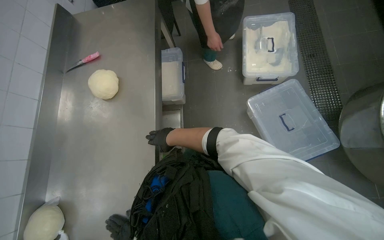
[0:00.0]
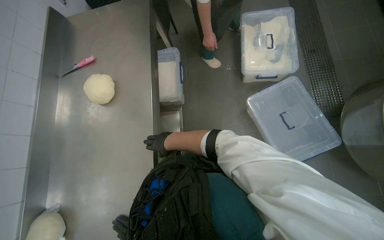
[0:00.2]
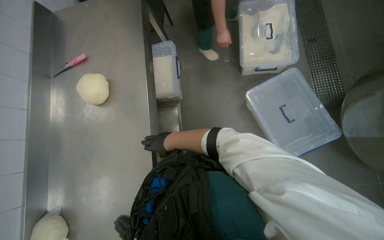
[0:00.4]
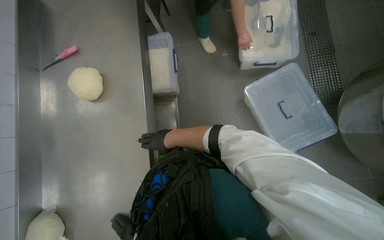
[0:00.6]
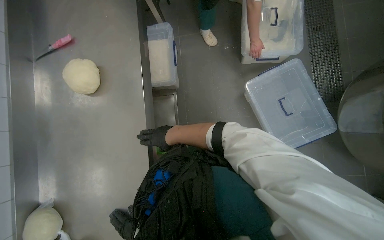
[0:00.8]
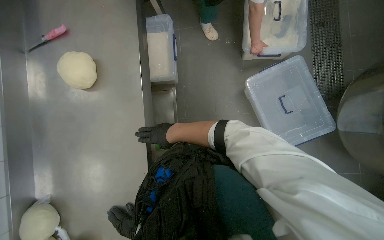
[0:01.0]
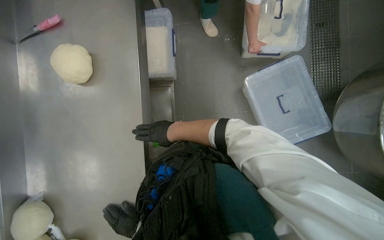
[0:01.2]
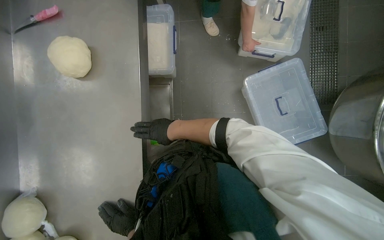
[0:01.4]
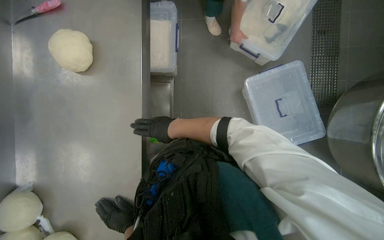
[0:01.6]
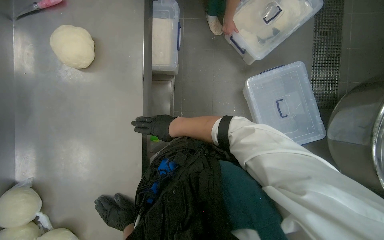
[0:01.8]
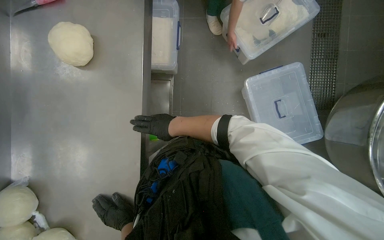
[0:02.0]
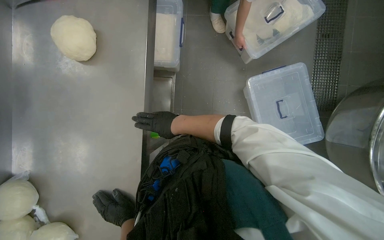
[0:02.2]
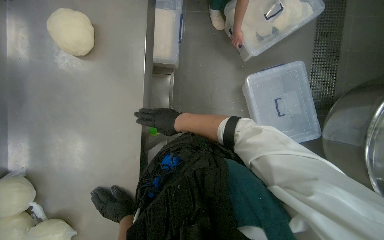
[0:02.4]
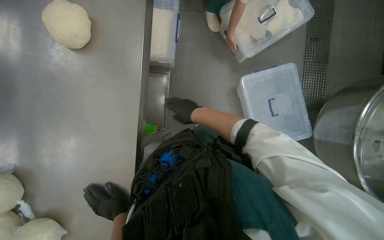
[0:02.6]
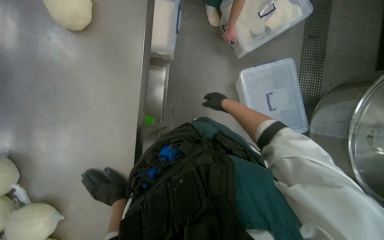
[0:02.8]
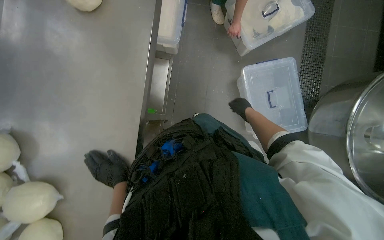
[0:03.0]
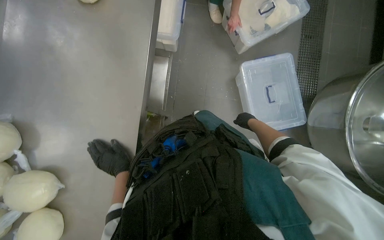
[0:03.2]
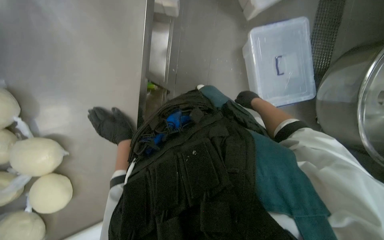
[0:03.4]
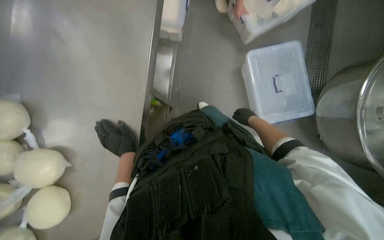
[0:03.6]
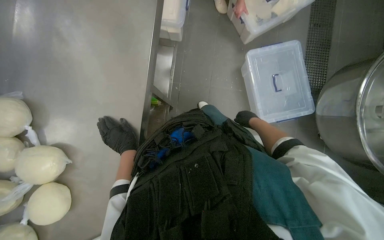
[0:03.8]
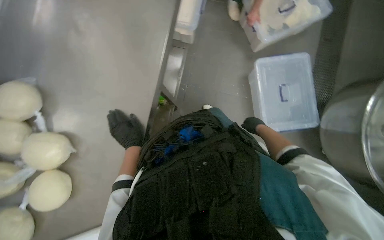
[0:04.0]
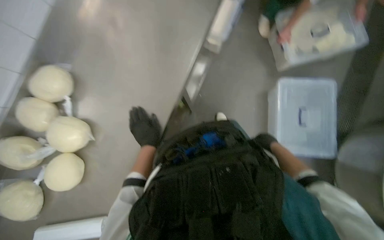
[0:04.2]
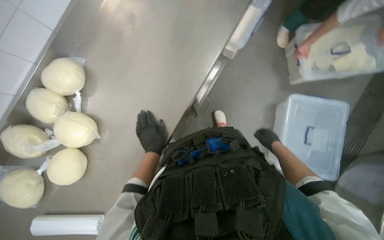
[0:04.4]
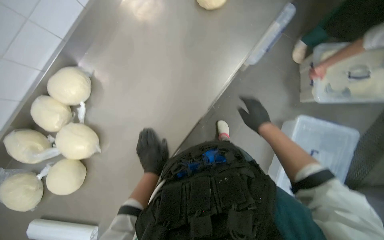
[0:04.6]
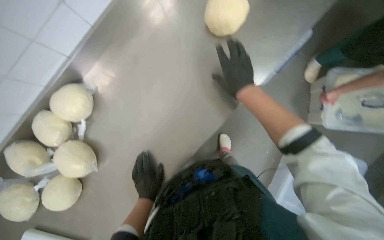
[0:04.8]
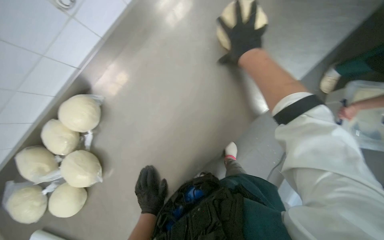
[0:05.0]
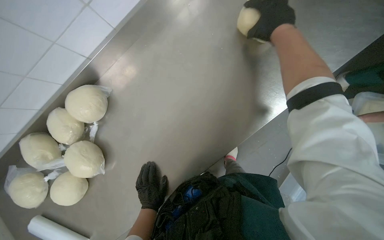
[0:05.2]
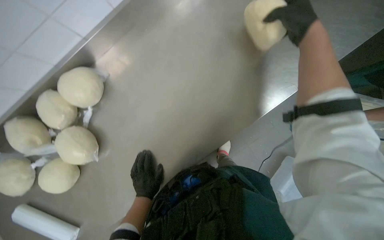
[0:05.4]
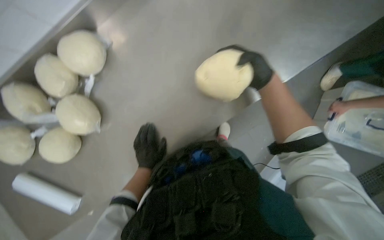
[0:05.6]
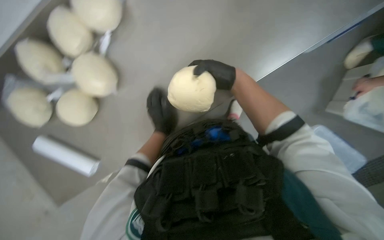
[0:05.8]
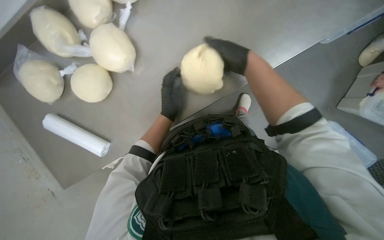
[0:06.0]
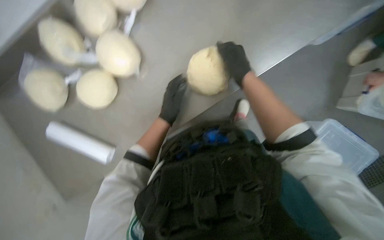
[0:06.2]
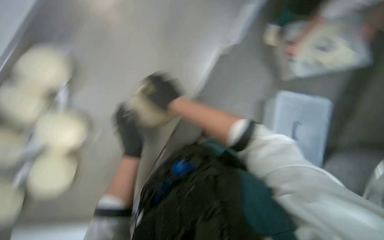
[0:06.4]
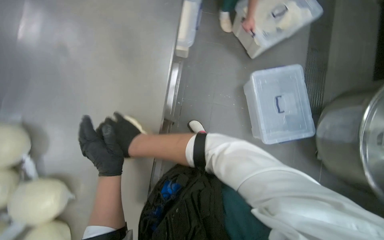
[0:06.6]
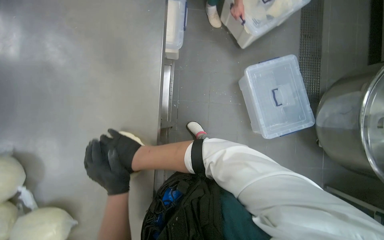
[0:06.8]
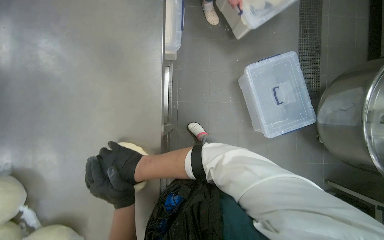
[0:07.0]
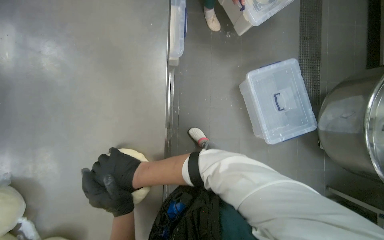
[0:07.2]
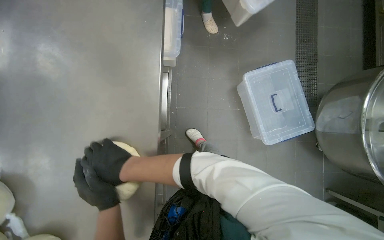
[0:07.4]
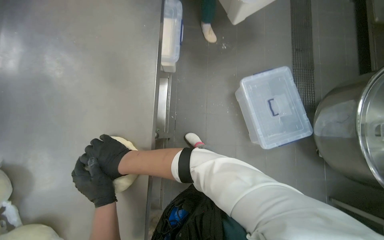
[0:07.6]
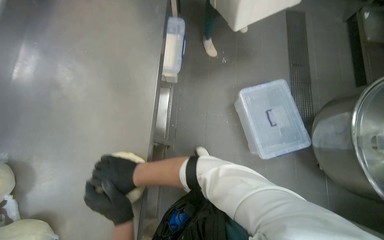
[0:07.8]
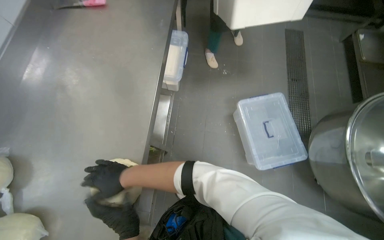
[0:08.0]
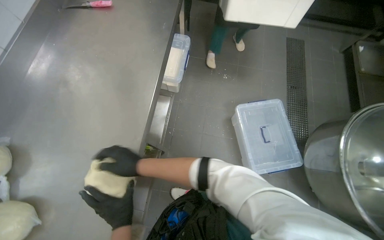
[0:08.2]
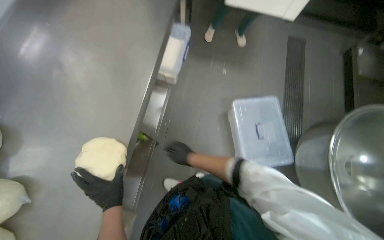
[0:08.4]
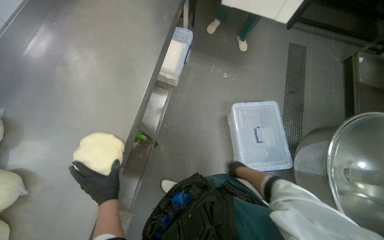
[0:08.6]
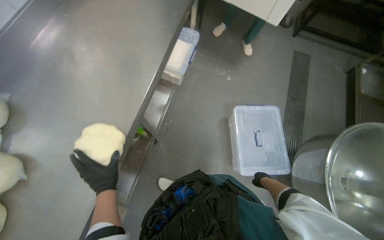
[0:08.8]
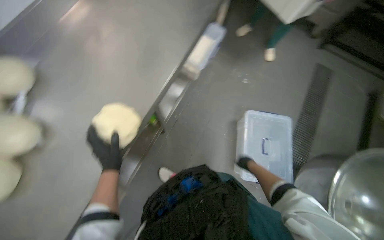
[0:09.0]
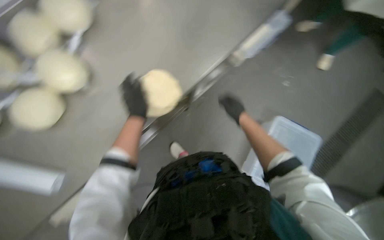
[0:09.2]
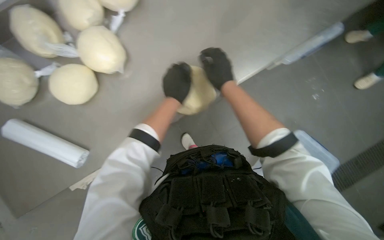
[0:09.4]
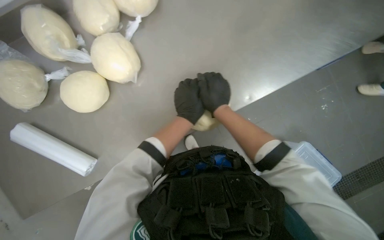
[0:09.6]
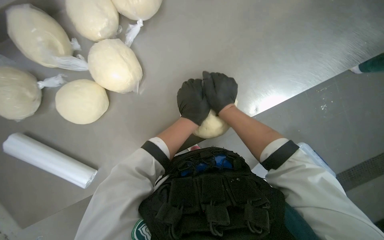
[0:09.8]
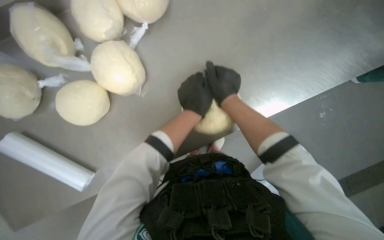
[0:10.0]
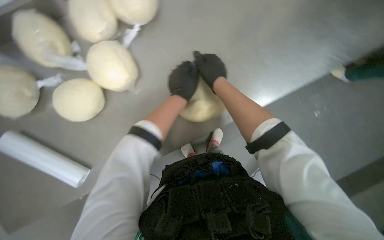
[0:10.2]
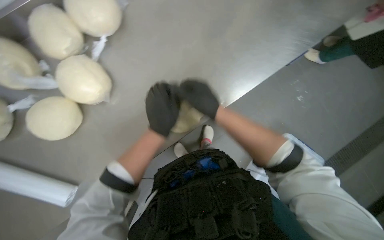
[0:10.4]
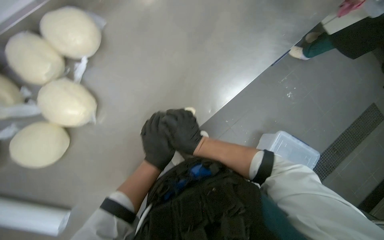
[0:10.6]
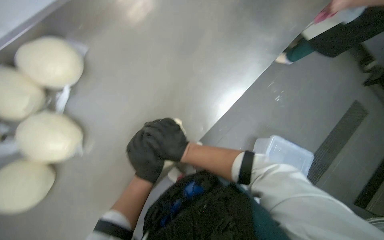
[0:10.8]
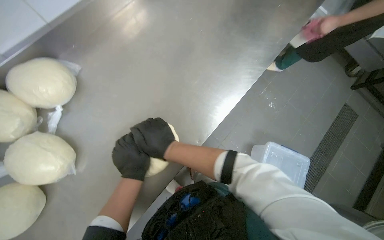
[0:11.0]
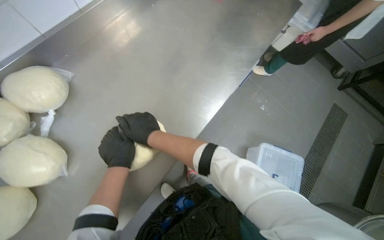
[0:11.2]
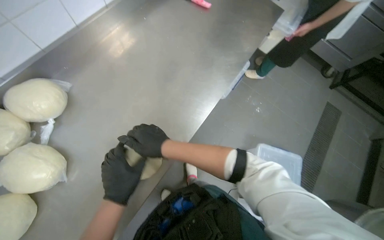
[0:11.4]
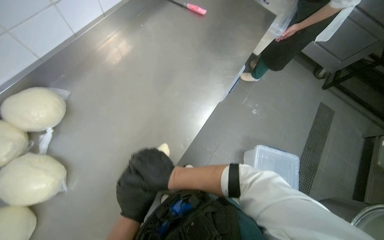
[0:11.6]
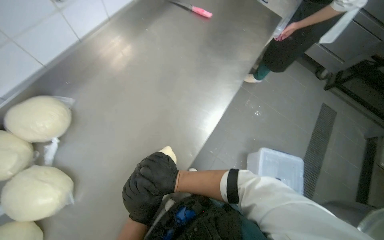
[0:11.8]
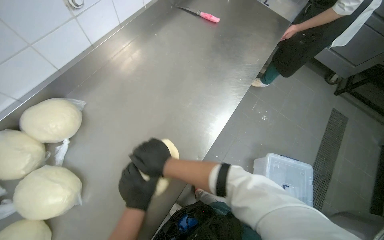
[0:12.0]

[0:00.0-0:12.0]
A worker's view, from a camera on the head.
Job: preparing food.
The whole recording: Shaping dough on counter. The worker shapes a ball of dough on the metal counter.
0:00.0 to 0:01.6: The view tips downward by roughly 15 degrees.
0:01.6 to 0:03.0: The right hand shifts roughly 35 cm to the right and farther from the camera.
0:03.0 to 0:04.4: The right hand heads down the picture, covering some 10 cm.
0:04.4 to 0:06.0: The view tips downward by approximately 20 degrees. The scene rotates clockwise by about 30 degrees. The right hand shifts about 50 cm up the picture and to the left.
0:06.0 to 0:07.6: The right hand travels down the picture and to the left by approximately 30 cm.
0:07.6 to 0:09.0: The right hand heads to the right and farther from the camera, covering some 60 cm.
0:09.0 to 0:10.4: The head rotates about 30 degrees to the left.
0:10.4 to 0:12.0: The wearer looks roughly 20 degrees further upward. Everything in view rotates some 25 degrees counterclockwise.

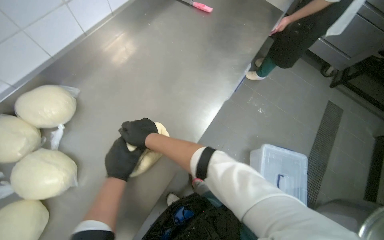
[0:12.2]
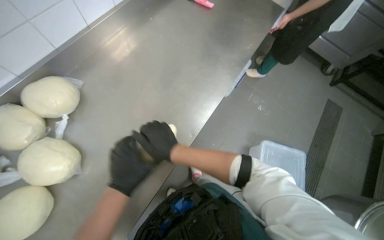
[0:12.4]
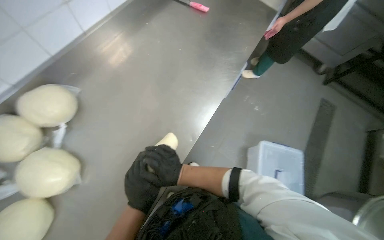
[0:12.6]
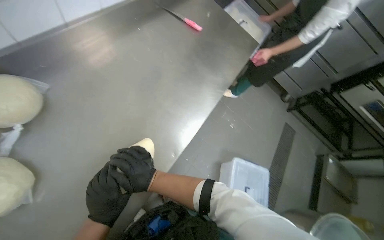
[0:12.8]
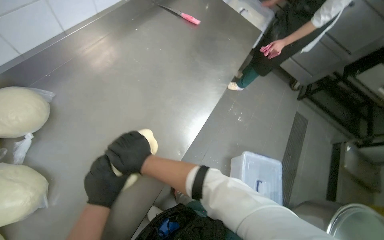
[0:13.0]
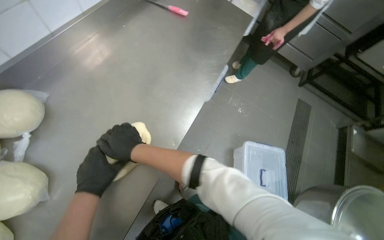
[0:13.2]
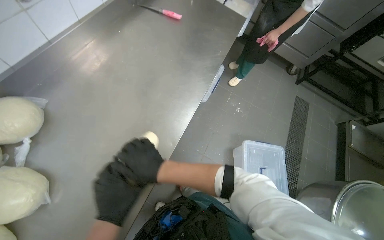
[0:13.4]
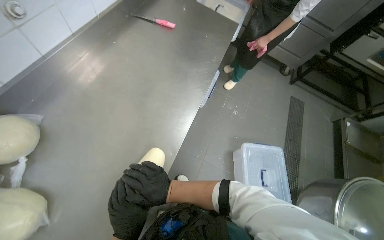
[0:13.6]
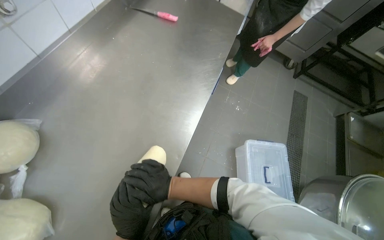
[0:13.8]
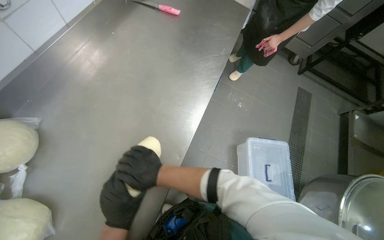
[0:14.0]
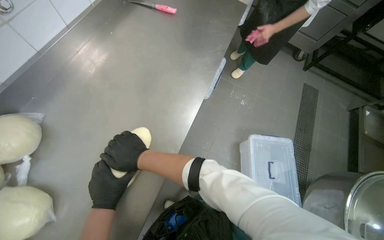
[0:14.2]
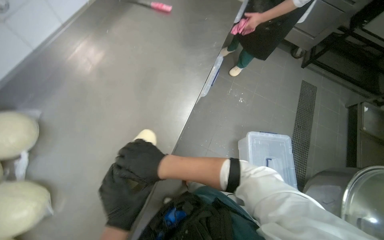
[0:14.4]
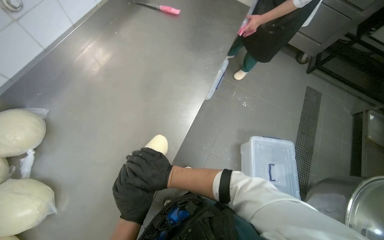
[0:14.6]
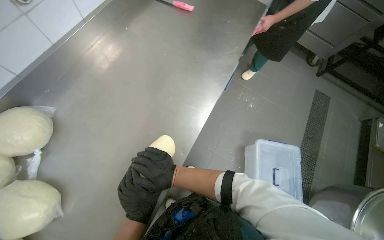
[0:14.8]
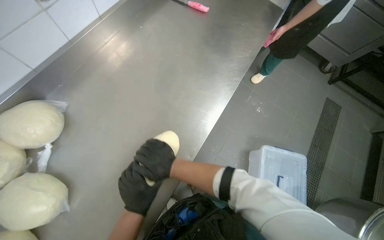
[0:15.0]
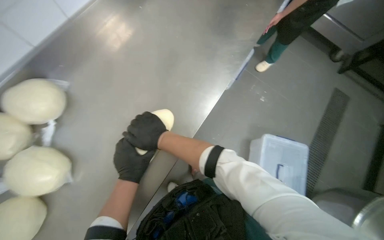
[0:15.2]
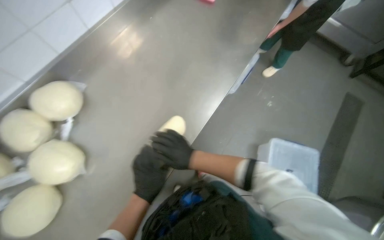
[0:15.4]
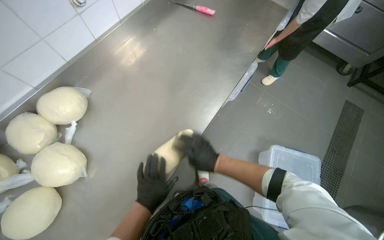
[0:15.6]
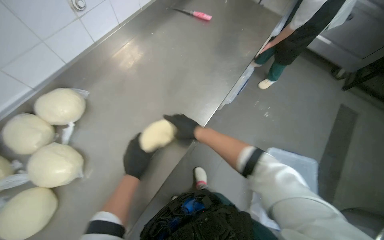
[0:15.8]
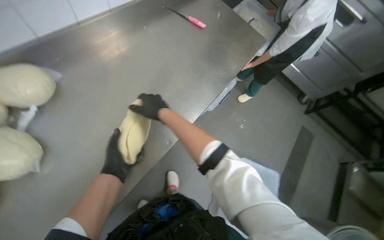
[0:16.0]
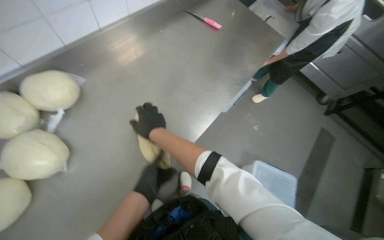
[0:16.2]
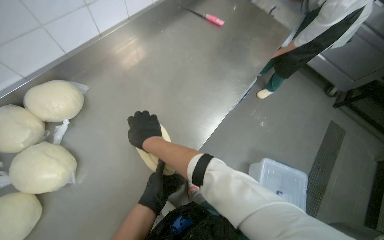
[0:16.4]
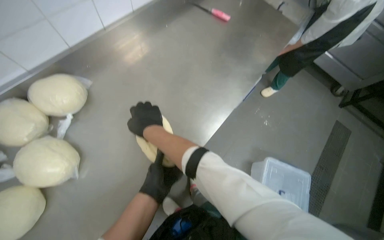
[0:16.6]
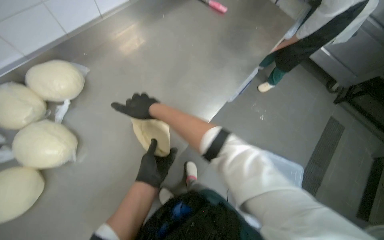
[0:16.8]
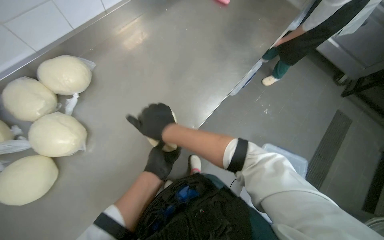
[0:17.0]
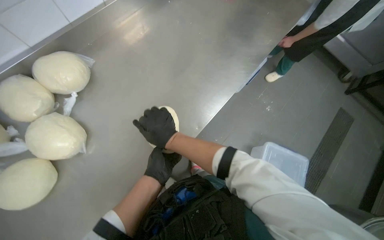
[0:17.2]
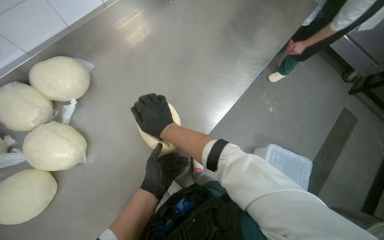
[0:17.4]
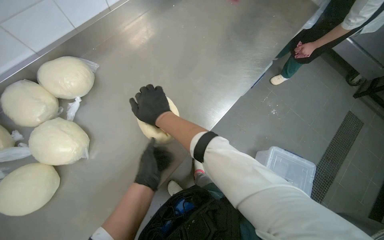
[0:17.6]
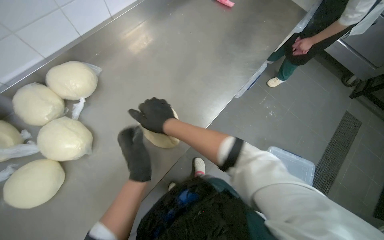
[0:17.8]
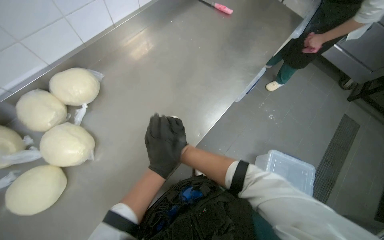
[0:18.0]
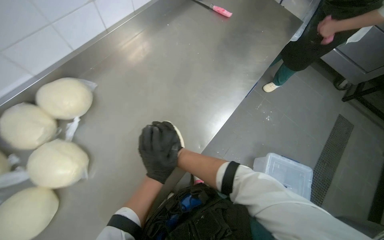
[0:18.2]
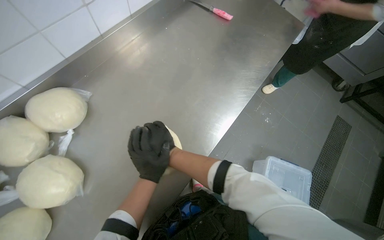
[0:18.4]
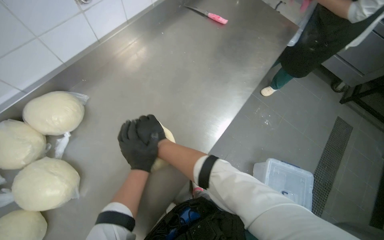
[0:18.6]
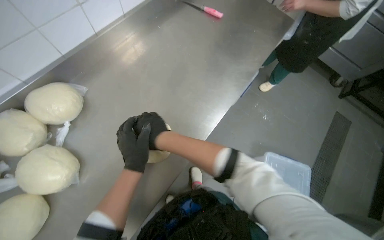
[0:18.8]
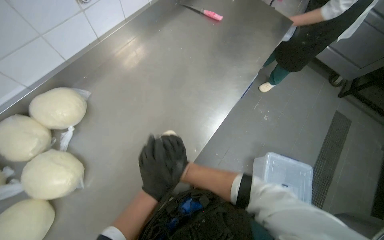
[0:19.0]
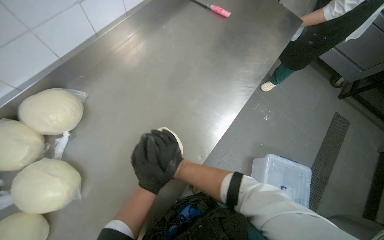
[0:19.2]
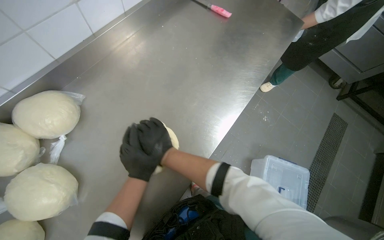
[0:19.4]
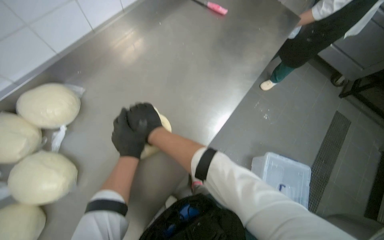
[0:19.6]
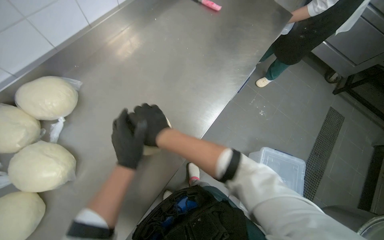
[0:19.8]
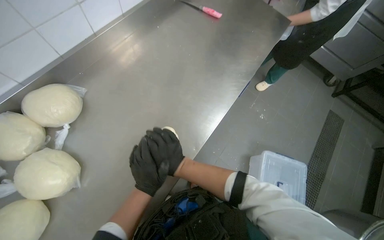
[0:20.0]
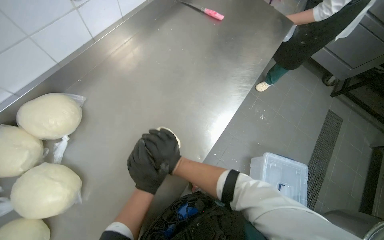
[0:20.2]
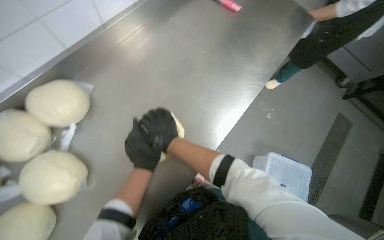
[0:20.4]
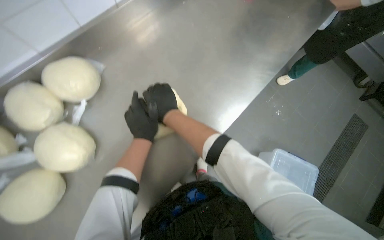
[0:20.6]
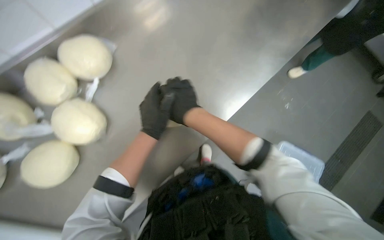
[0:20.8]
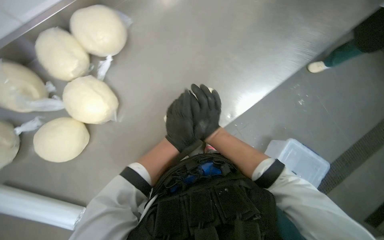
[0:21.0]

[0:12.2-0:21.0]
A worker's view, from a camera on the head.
Job: preparing food.
The whole recording: Shaping dough on counter. The worker shapes a ball of dough on the metal counter.
0:12.2 to 0:13.6: The right hand goes up and down the picture, some 15 cm each way, reversing 2 times.
0:13.6 to 0:15.2: The right hand swings up and down the picture, roughly 15 cm each way, with 2 reversals.
0:15.2 to 0:16.6: The right hand goes to the right and returns, about 15 cm each way.
0:19.6 to 0:21.0: The camera pitches downward, by approximately 15 degrees. The right hand swings up and down the picture, approximately 15 cm each way, with 2 reversals.
